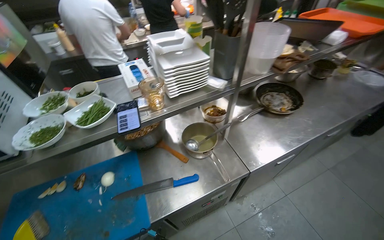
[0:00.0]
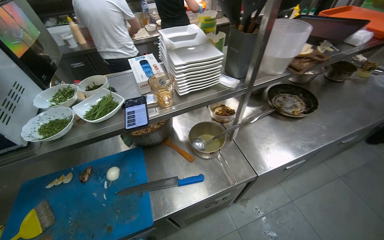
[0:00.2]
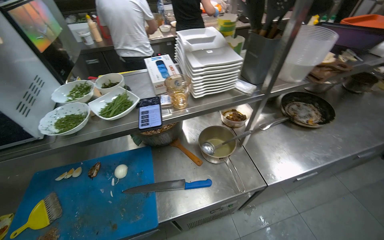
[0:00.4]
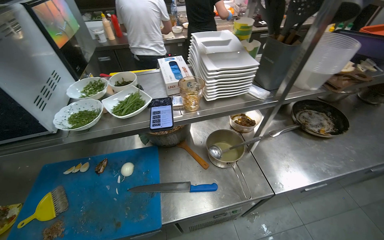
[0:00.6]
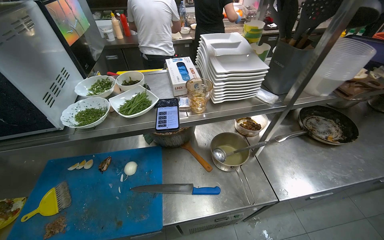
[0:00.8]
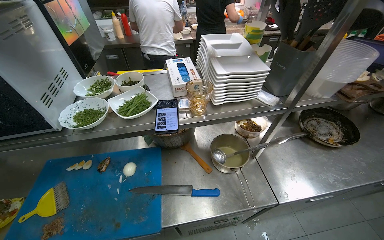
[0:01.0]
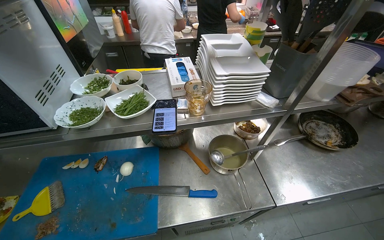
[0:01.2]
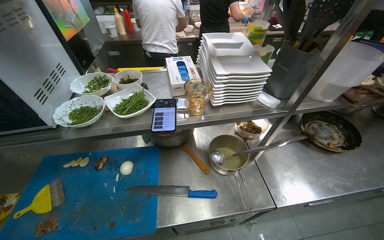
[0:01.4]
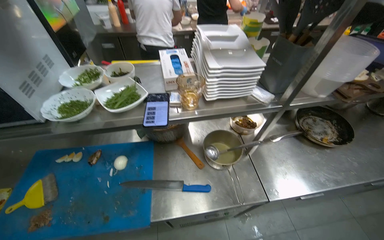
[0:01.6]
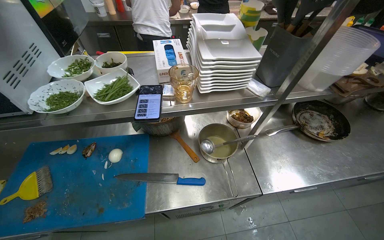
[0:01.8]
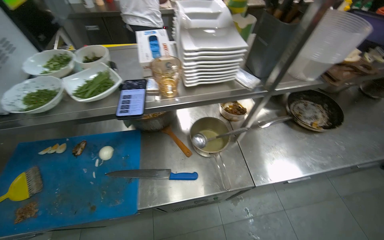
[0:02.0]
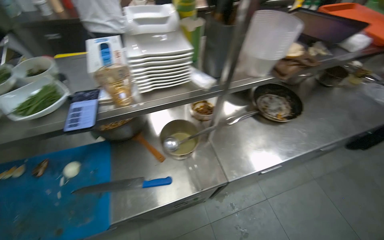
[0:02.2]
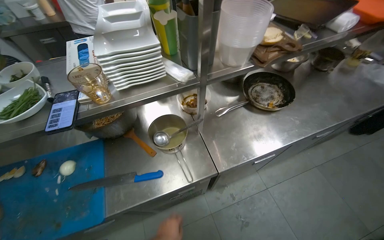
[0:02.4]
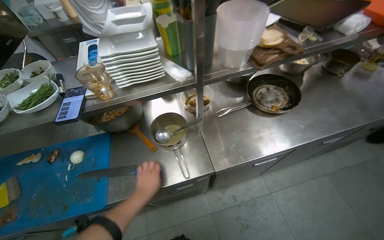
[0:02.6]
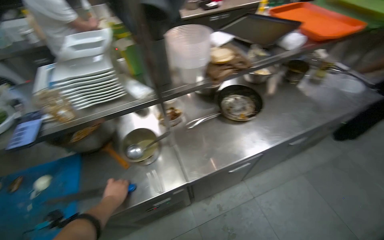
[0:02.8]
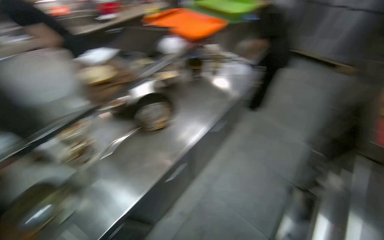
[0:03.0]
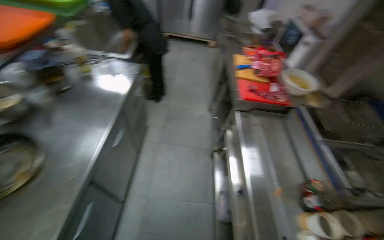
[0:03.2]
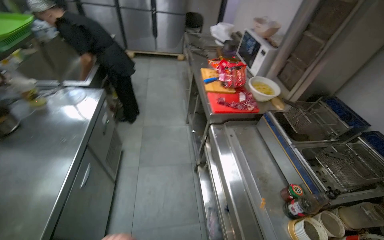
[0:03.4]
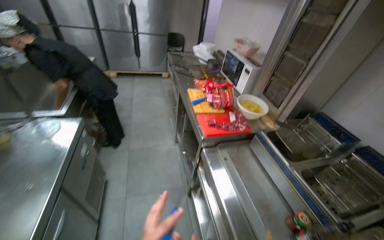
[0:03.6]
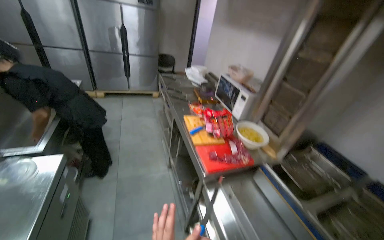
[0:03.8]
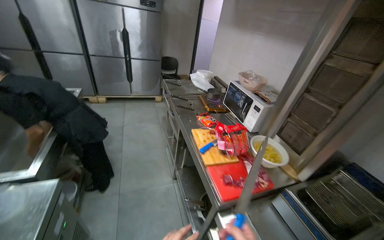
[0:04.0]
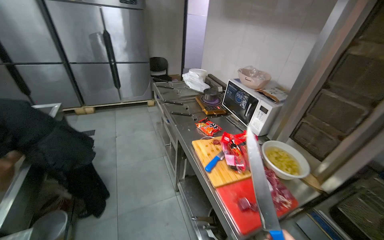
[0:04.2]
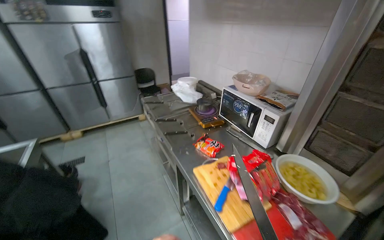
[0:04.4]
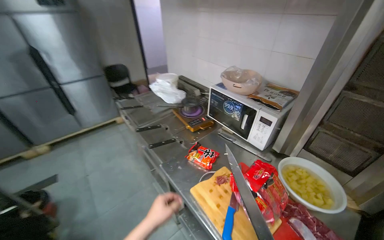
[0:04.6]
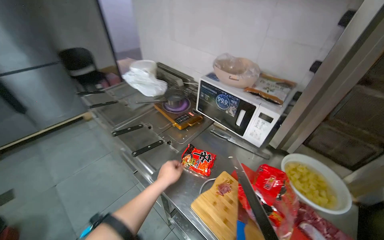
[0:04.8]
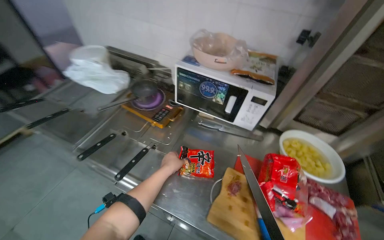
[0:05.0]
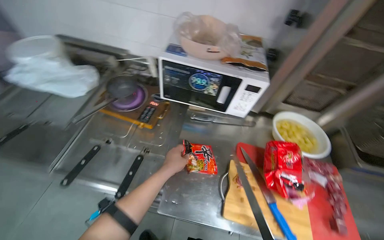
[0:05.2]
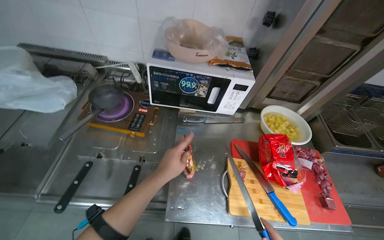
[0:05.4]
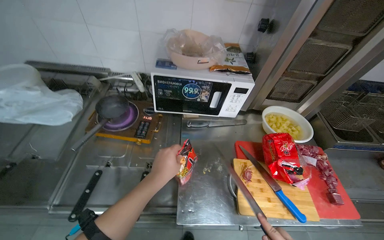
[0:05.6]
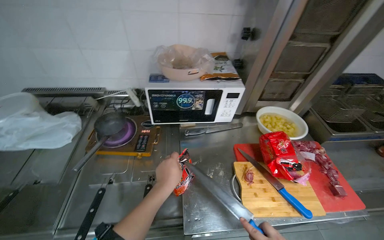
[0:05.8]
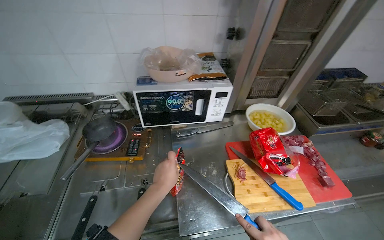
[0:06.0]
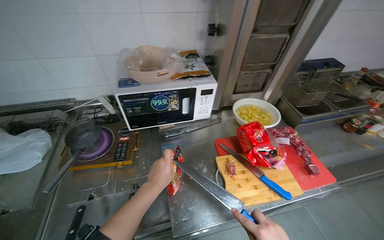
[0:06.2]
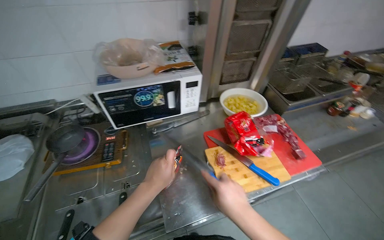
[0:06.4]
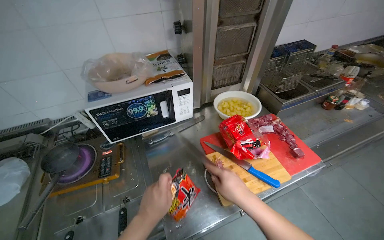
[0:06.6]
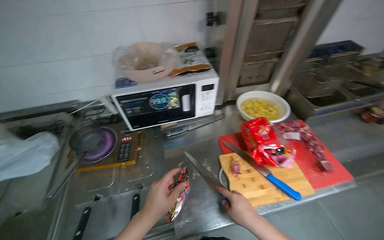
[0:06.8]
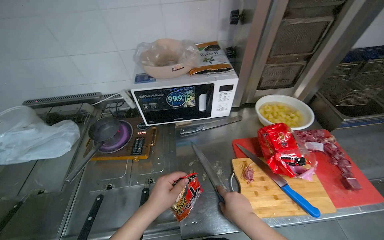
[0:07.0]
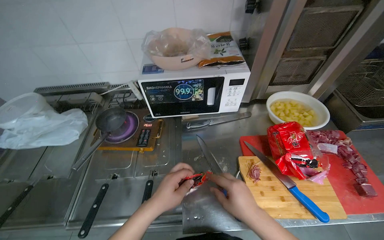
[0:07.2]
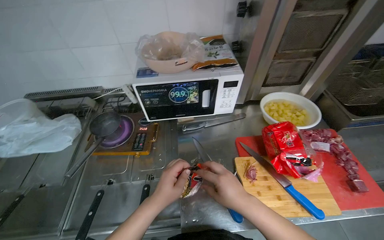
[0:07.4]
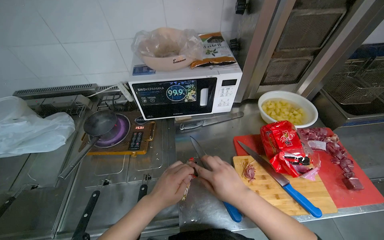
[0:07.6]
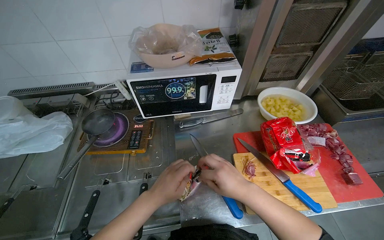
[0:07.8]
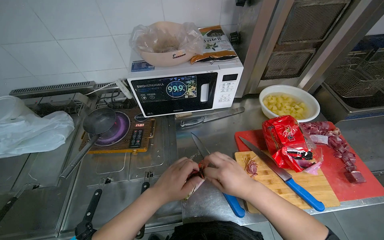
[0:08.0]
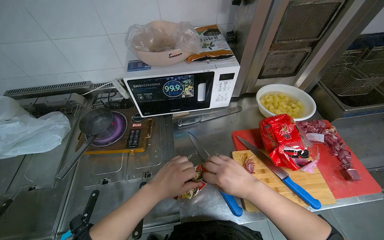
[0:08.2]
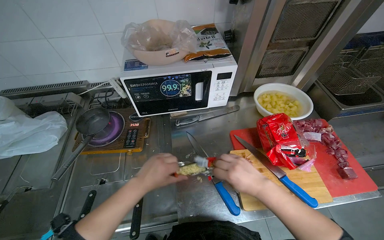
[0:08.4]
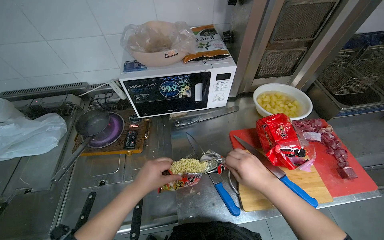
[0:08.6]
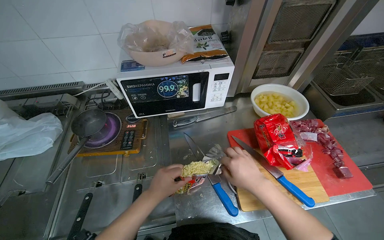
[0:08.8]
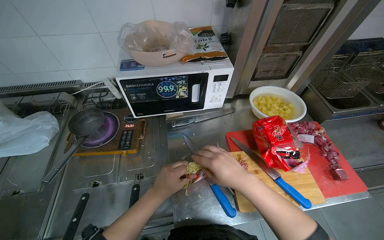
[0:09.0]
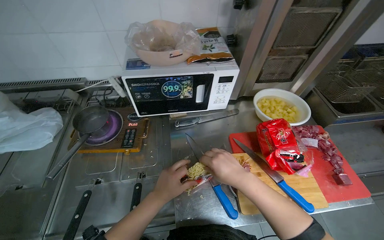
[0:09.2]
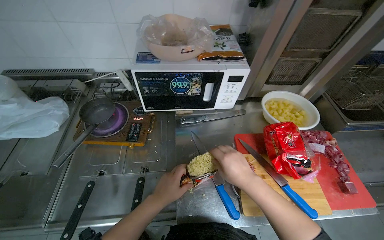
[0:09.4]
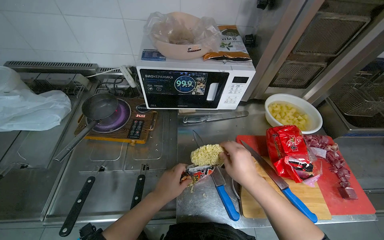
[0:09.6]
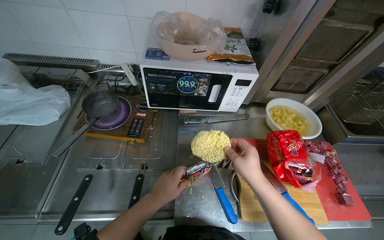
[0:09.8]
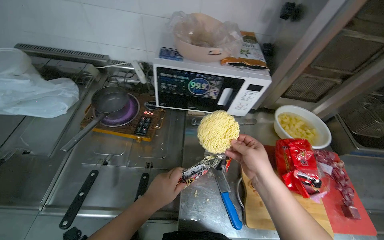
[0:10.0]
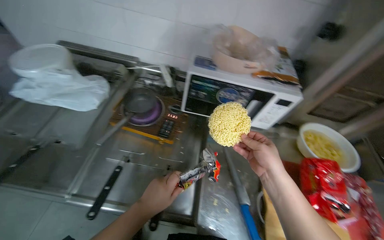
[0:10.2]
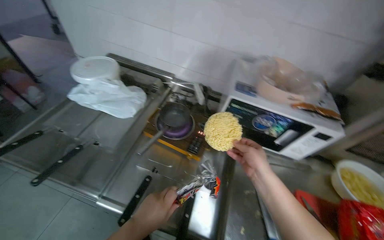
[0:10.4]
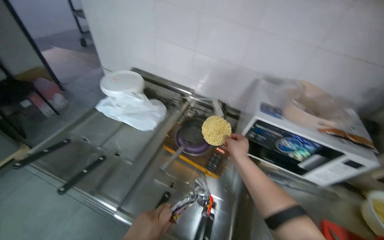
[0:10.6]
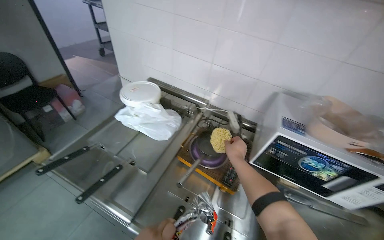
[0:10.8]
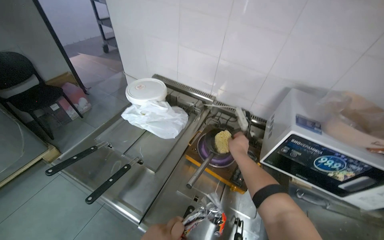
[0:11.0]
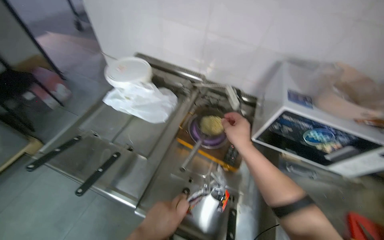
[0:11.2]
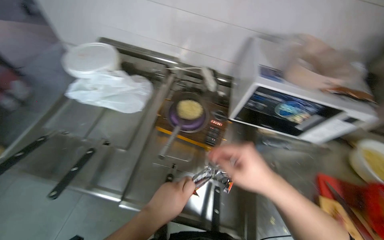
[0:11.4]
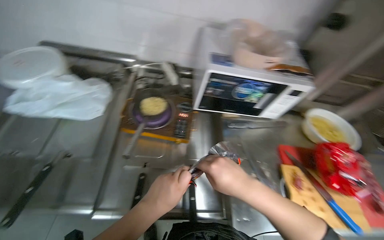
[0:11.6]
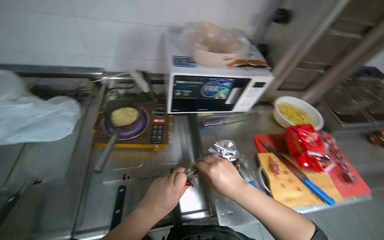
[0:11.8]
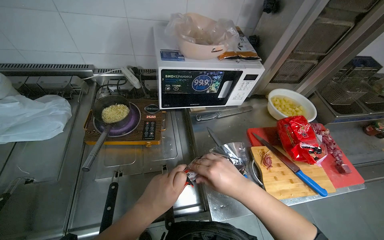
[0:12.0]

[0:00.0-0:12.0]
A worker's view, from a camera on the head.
Job: cooking food.
The whole recording: Cooking Ramen. The worker adds oil to a frying pan, then adds ramen and its ingredients.
0:01.6 to 0:03.0: The head travels roughly 60 cm. The wearer's head swings roughly 40 degrees to the right.
0:03.0 to 0:04.4: The camera is carried about 1 m. The head rotates roughly 70 degrees to the right. The view tips upward by some 10 degrees.
0:04.4 to 0:06.0: The wearer moves some 70 cm. The wearer looks about 70 degrees further to the right. The view tips downward by some 20 degrees.
0:07.6 to 0:09.0: The hands make small movements and keep their place.
0:09.0 to 0:10.4: Everything in view rotates some 25 degrees clockwise.
0:10.4 to 0:12.0: The wearer looks approximately 30 degrees further to the right.

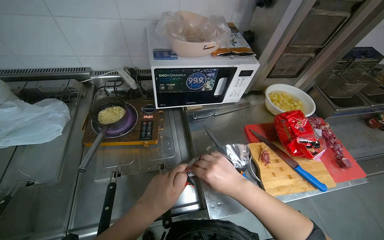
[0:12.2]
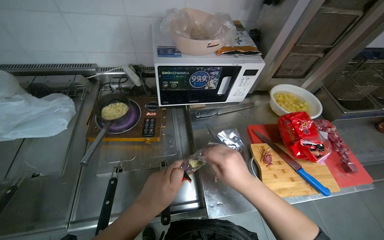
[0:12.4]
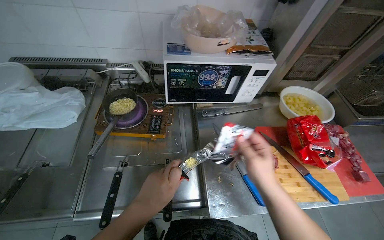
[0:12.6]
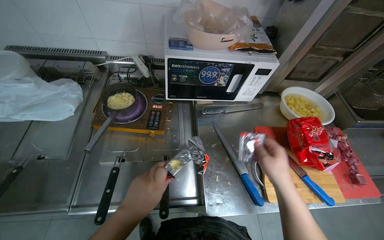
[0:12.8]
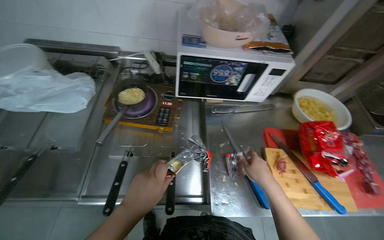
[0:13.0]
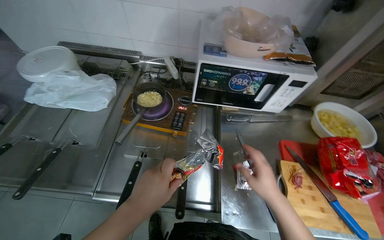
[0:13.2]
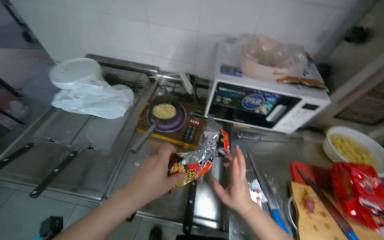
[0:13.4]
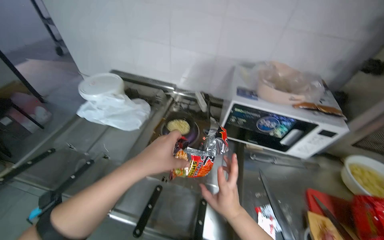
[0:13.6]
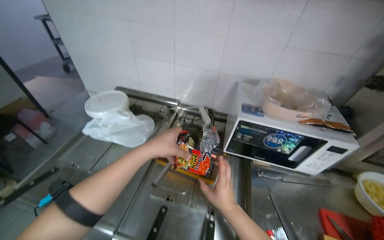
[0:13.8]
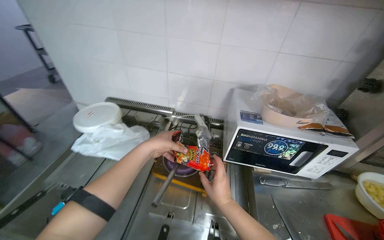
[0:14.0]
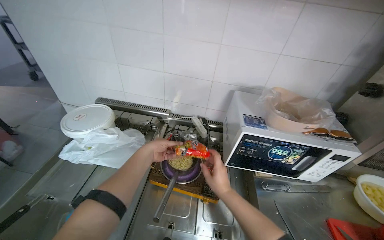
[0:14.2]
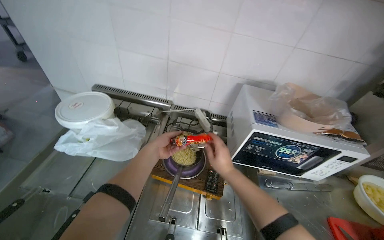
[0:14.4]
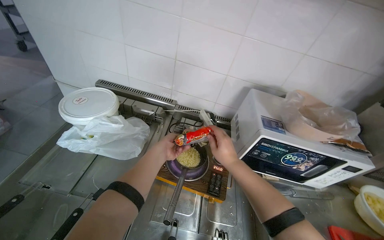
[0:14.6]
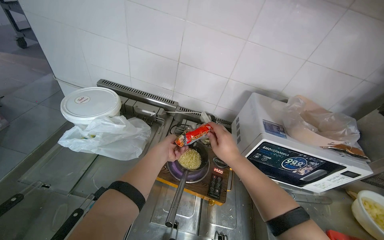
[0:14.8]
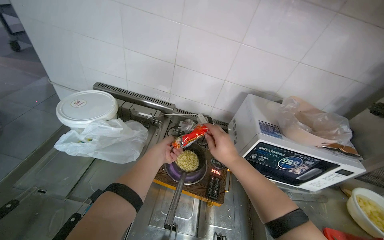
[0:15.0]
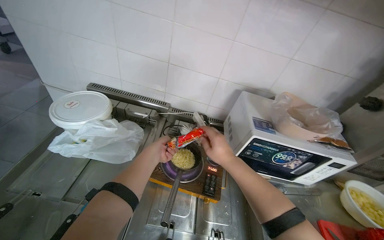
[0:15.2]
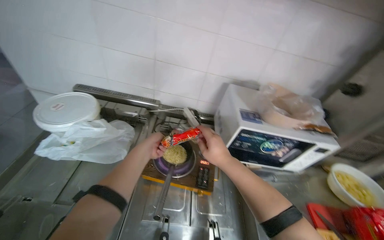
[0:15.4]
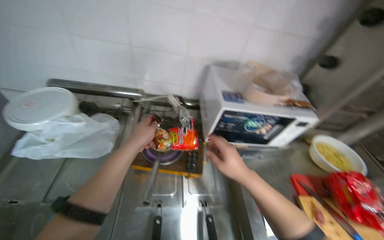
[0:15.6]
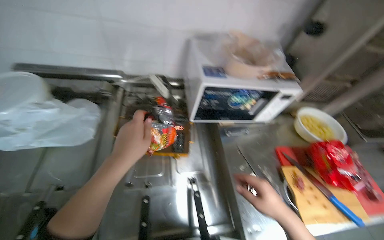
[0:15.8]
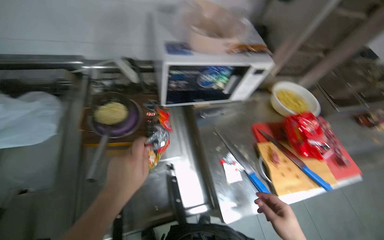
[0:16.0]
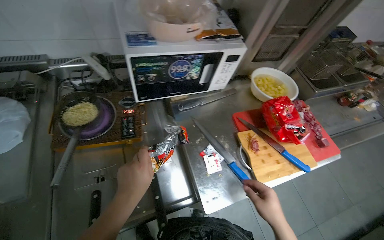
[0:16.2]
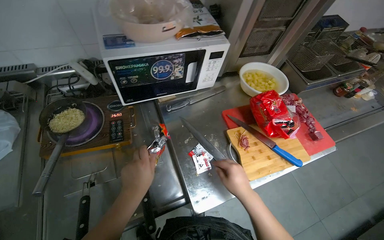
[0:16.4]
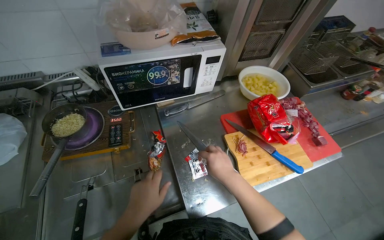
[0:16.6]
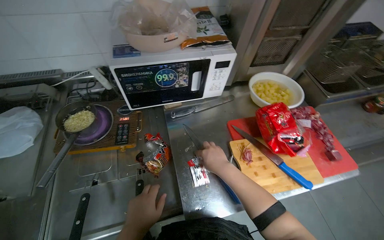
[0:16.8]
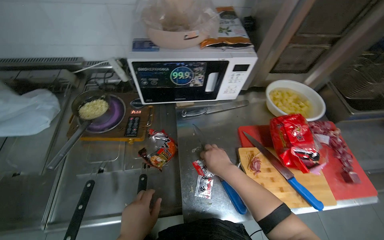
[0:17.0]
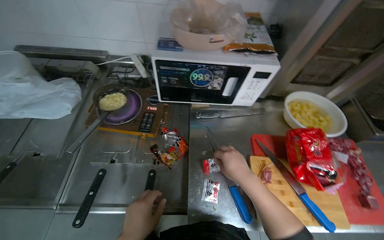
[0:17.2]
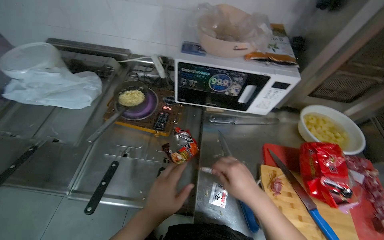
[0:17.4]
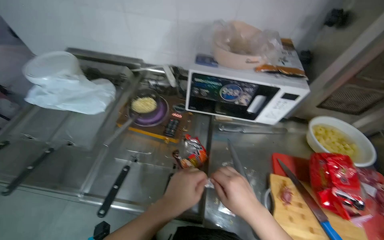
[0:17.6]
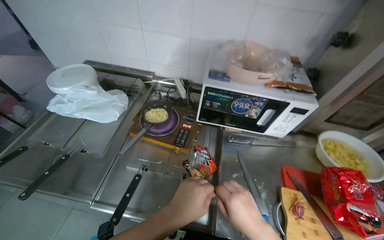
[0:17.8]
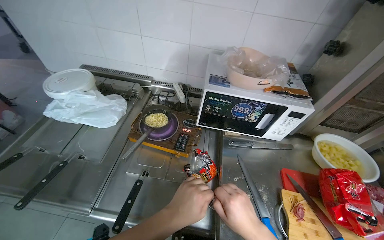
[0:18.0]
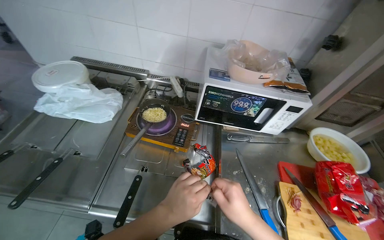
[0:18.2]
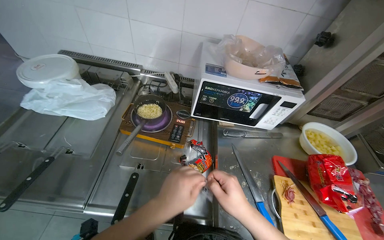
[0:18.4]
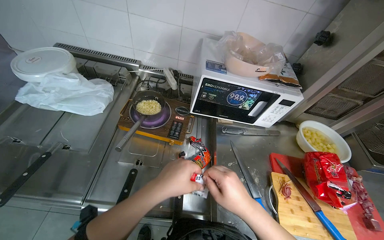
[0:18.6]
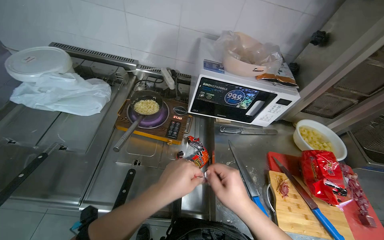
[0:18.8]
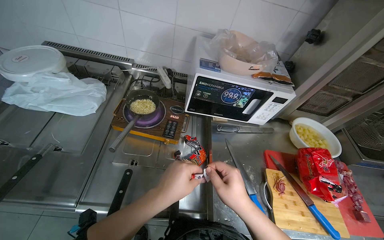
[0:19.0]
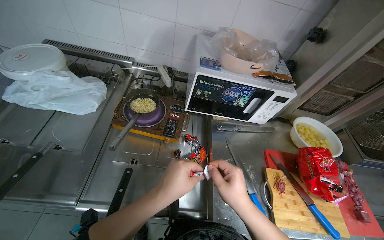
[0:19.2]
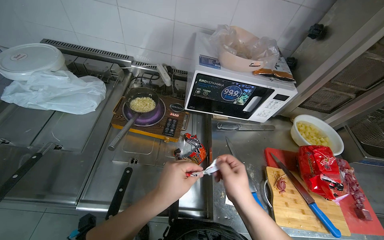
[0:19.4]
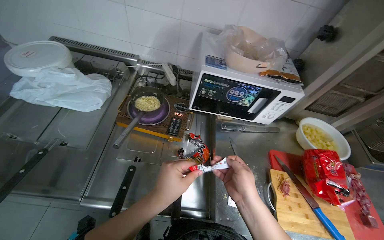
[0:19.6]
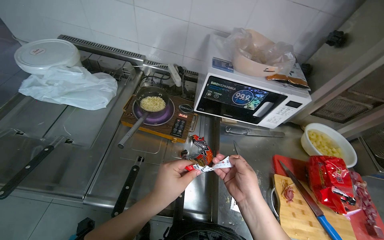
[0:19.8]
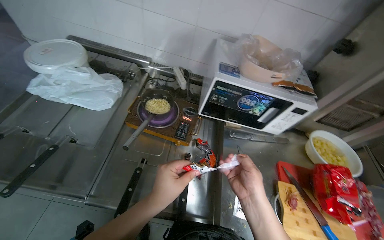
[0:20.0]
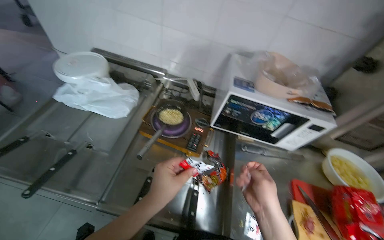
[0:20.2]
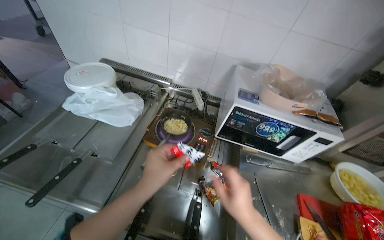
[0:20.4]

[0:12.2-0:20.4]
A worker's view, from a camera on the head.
Job: cooking food.
The whole recording: Cooking Ramen. The worker adds oil to a frying pan, then adds ramen and its ingredients.
0:12.2 to 0:13.8: The wearer looks about 25 degrees further to the left. The view tips upward by about 15 degrees. The right hand goes about 10 cm farther from the camera, and moves approximately 10 cm to the right and comes back, while the left hand heads up the picture, covering about 20 cm.
0:13.8 to 0:15.4: The left hand goes some 20 cm farther from the camera and to the left. The right hand is displaced up the picture by roughly 20 cm.
0:15.4 to 0:17.2: The wearer looks roughly 15 degrees further downward.
0:17.2 to 0:18.8: The right hand shifts roughly 10 cm nearer to the camera.
